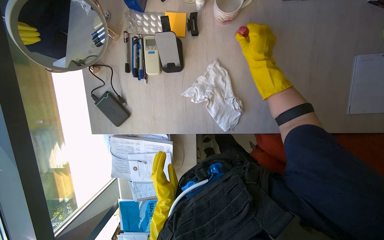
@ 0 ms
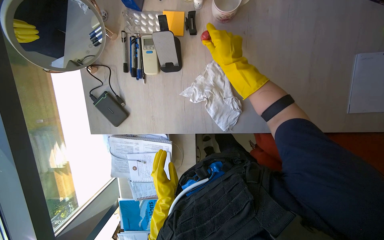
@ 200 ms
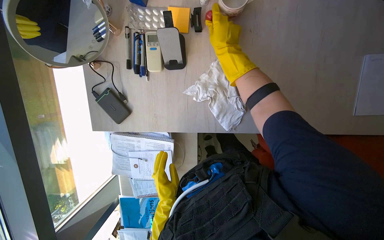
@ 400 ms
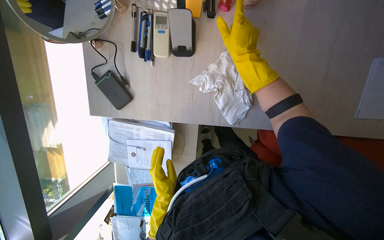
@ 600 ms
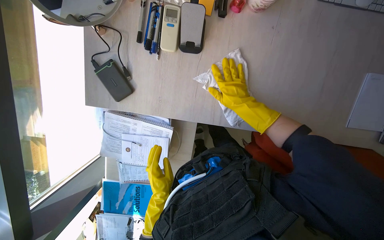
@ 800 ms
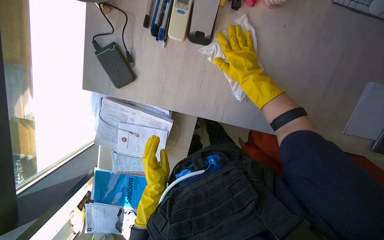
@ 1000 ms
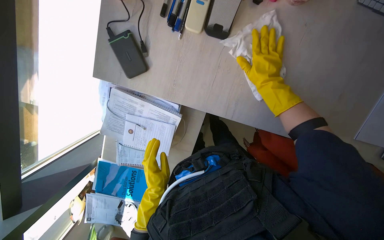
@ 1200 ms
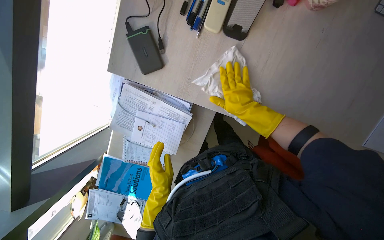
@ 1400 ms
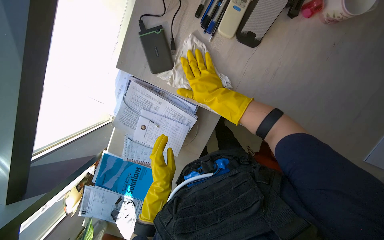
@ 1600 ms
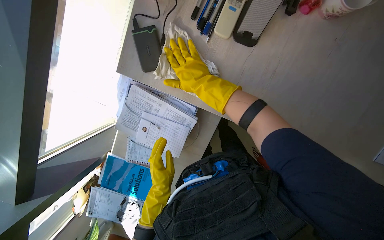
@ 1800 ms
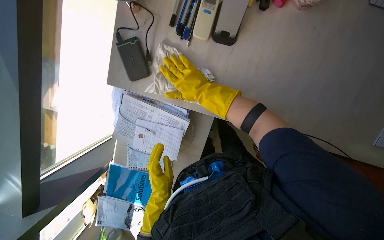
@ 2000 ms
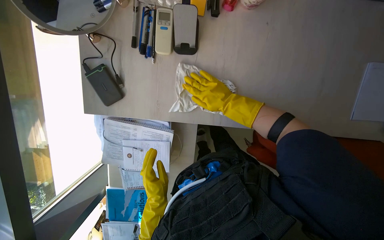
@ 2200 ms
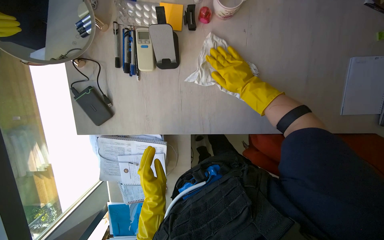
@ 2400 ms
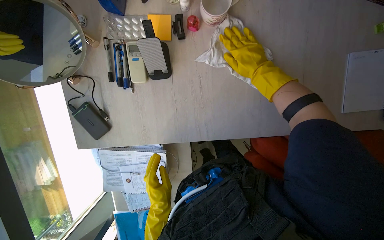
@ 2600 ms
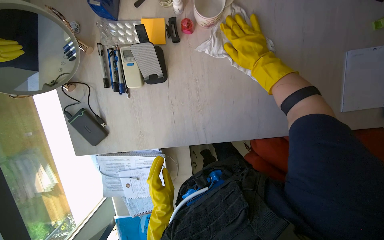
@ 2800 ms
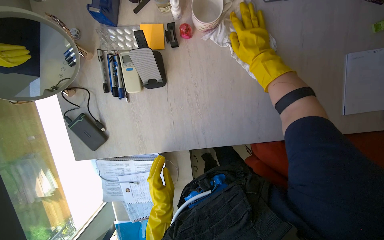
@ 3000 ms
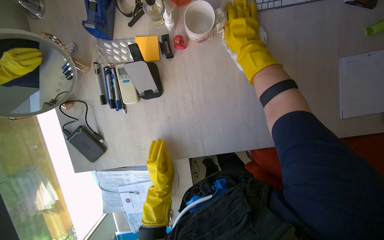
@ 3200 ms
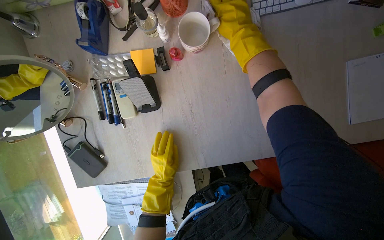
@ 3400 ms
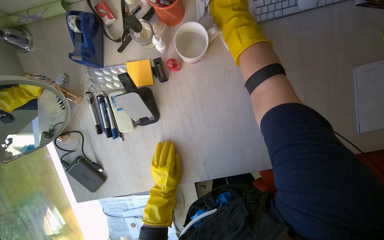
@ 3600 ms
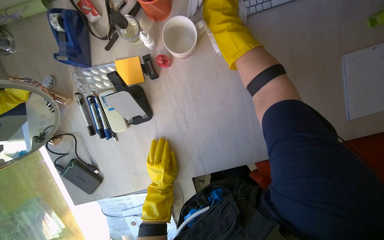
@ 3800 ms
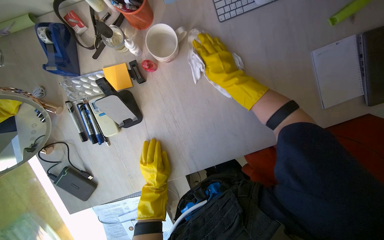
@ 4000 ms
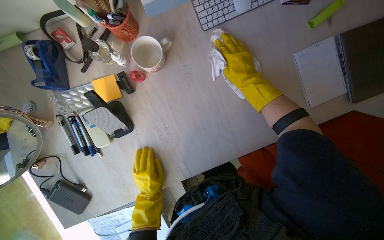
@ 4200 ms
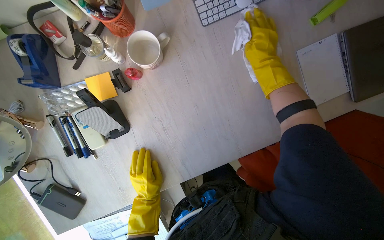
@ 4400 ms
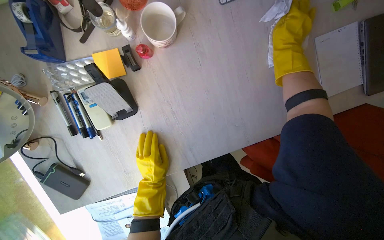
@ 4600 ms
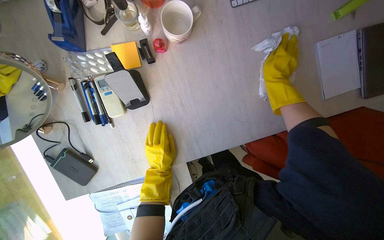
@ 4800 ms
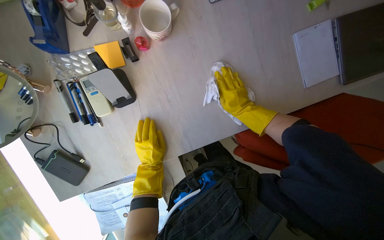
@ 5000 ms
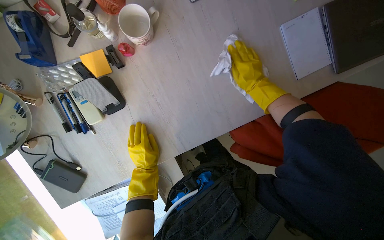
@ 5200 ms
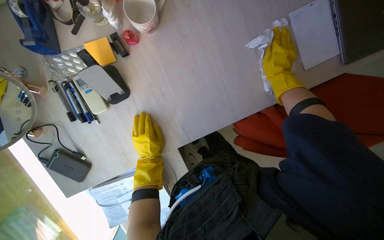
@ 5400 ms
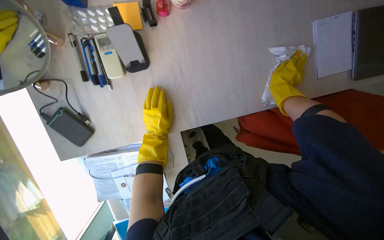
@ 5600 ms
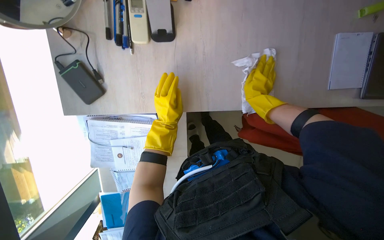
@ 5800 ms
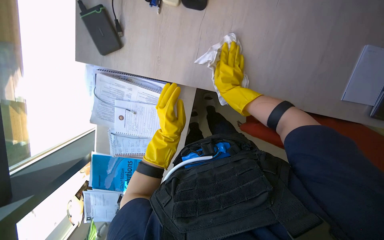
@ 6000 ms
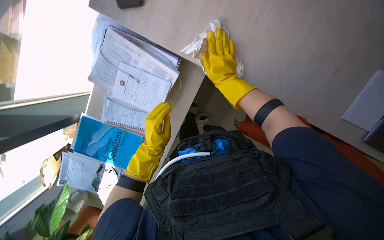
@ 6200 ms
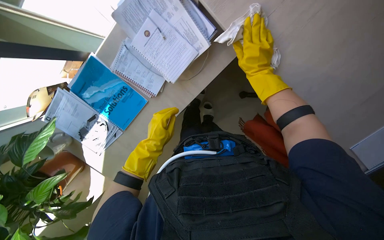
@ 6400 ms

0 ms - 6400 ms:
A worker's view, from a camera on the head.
Job: wiping surfaces.
The whole recording: Wiping office desk surface. The worker wipes the office desk surface, moving various items to clean underneath.
0 ms - 1600 ms: The right hand travels to the left and down the picture by about 35 cm.
1600 ms - 3200 ms: Everything in view rotates approximately 30 degrees counterclockwise. The right hand heads to the right and up the picture, covering some 40 cm.
3200 ms - 4800 ms: The right hand is displaced to the right by about 15 cm. The left hand goes some 10 cm up the picture.
4800 ms - 6400 ms: The view tips downward by approximately 15 degrees. Everything in view rotates some 65 degrees clockwise.

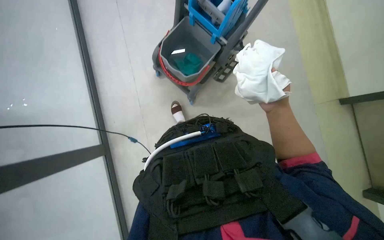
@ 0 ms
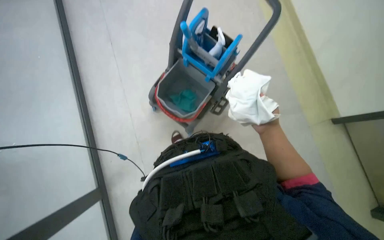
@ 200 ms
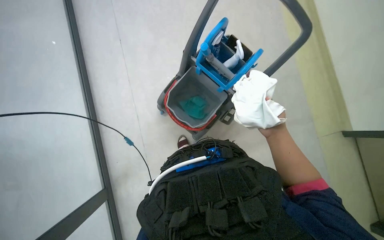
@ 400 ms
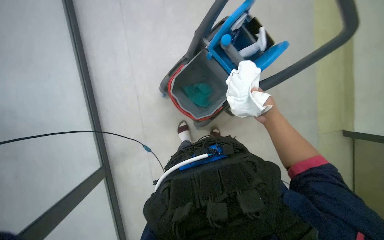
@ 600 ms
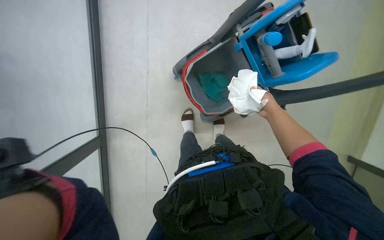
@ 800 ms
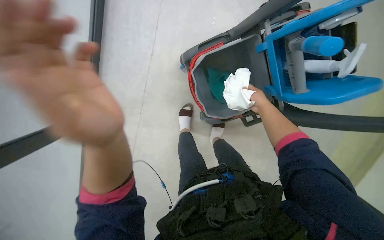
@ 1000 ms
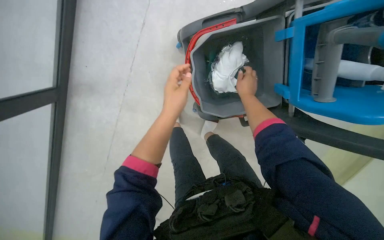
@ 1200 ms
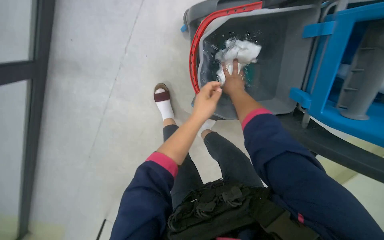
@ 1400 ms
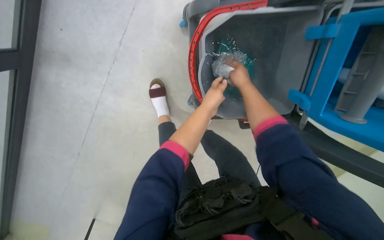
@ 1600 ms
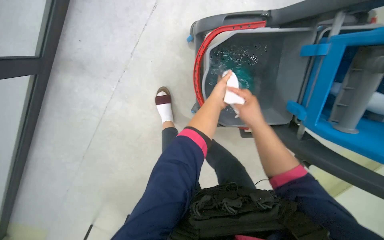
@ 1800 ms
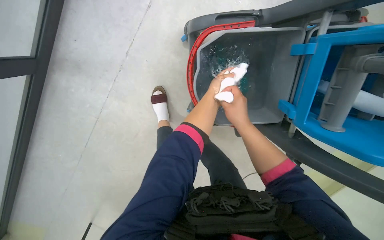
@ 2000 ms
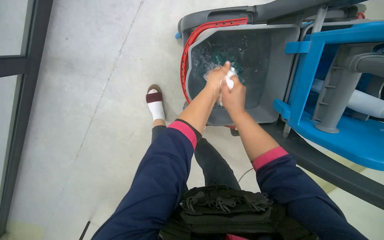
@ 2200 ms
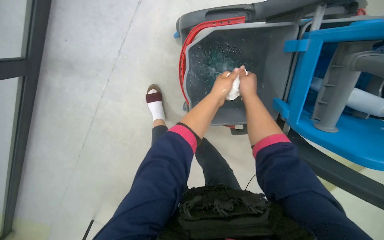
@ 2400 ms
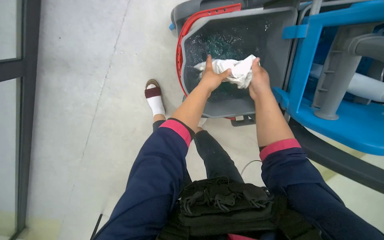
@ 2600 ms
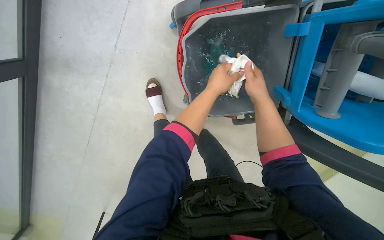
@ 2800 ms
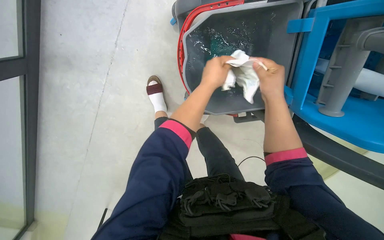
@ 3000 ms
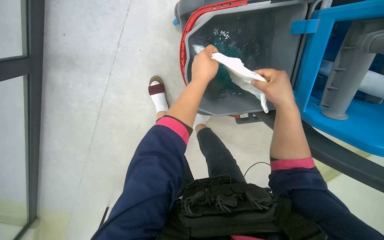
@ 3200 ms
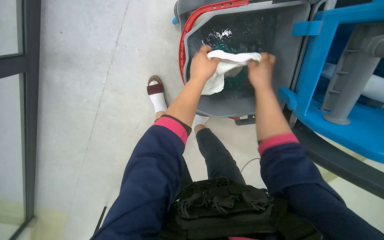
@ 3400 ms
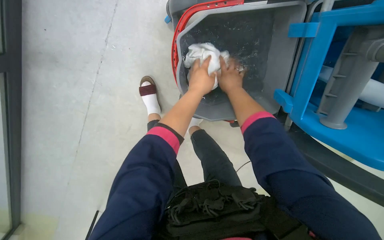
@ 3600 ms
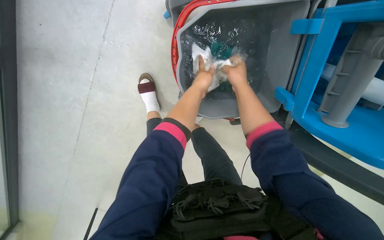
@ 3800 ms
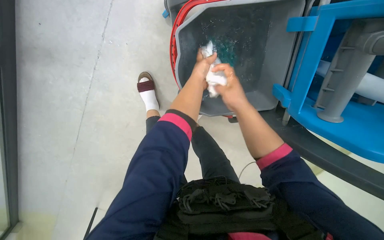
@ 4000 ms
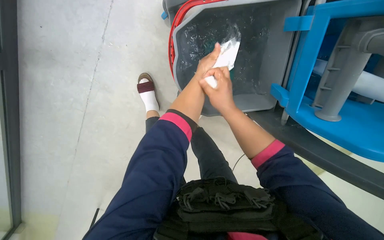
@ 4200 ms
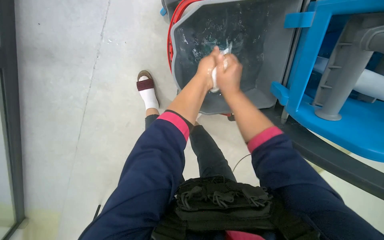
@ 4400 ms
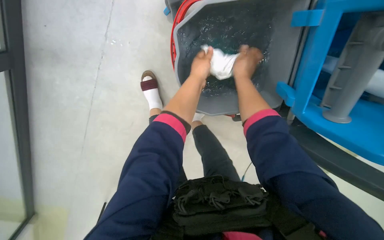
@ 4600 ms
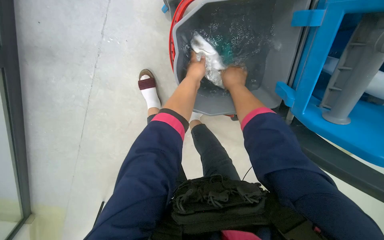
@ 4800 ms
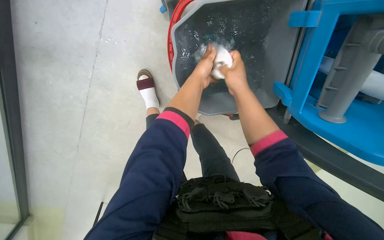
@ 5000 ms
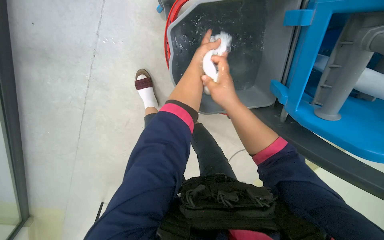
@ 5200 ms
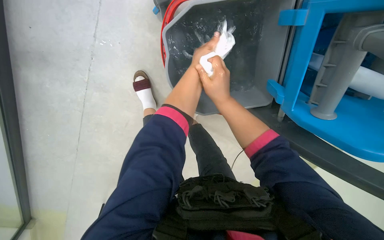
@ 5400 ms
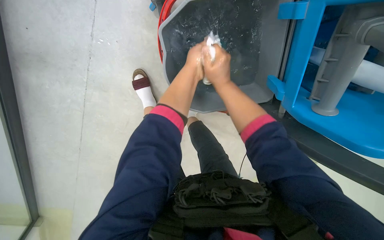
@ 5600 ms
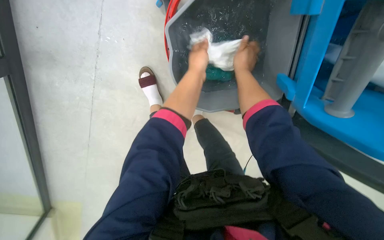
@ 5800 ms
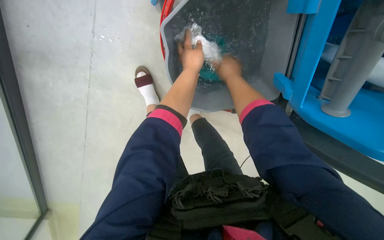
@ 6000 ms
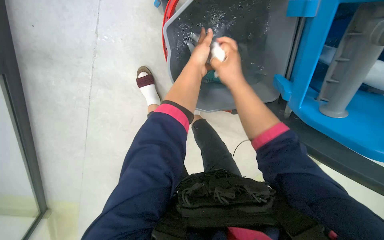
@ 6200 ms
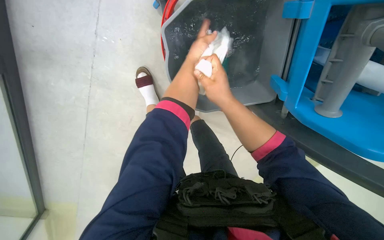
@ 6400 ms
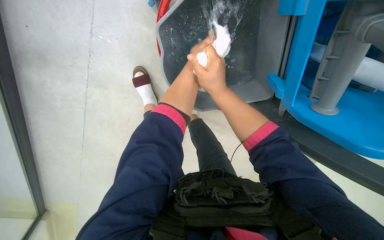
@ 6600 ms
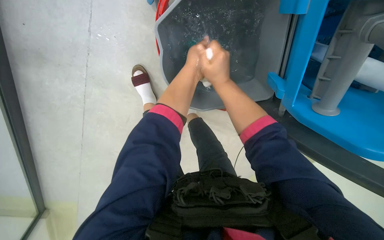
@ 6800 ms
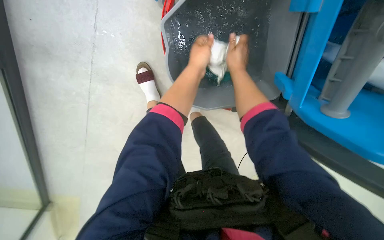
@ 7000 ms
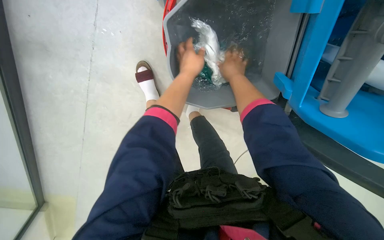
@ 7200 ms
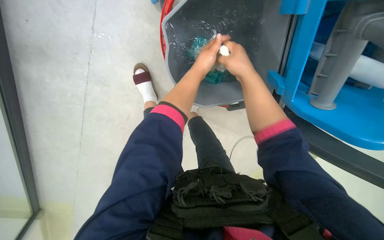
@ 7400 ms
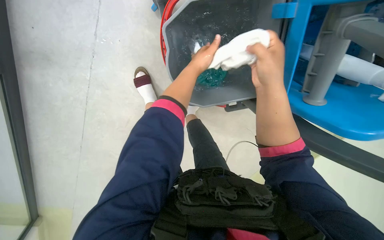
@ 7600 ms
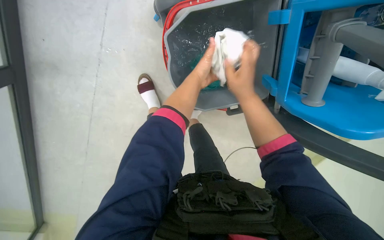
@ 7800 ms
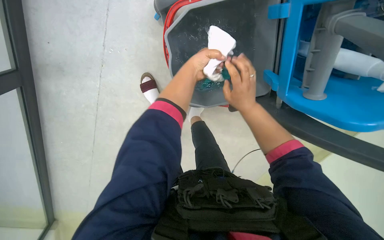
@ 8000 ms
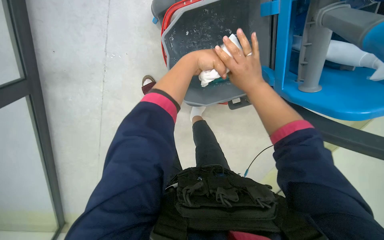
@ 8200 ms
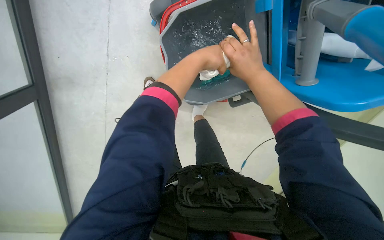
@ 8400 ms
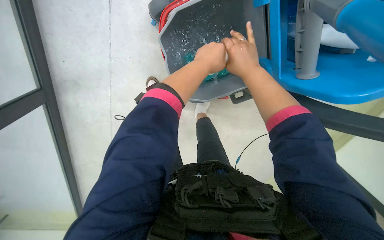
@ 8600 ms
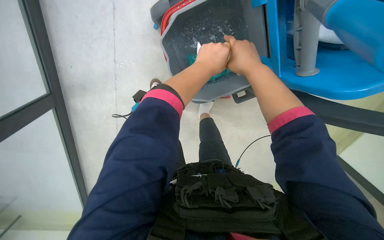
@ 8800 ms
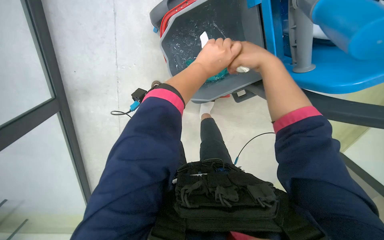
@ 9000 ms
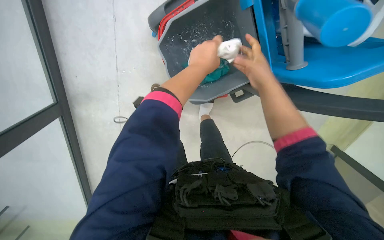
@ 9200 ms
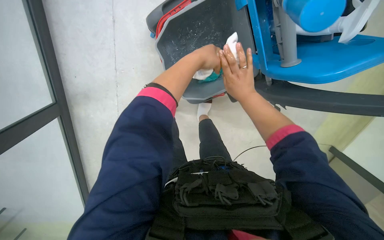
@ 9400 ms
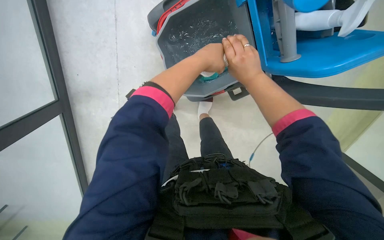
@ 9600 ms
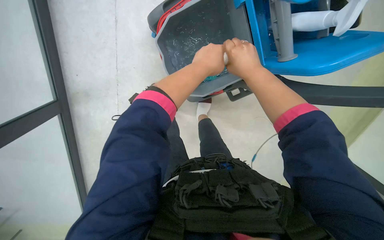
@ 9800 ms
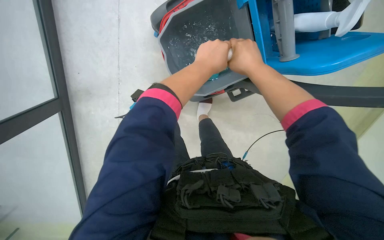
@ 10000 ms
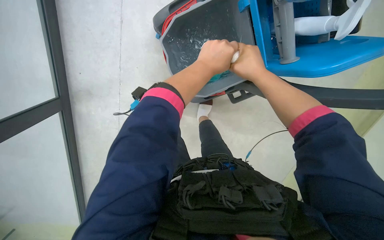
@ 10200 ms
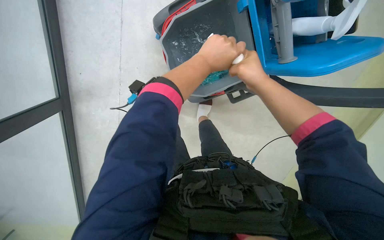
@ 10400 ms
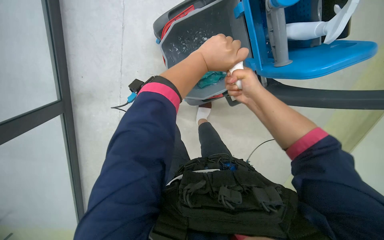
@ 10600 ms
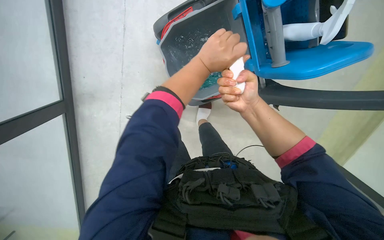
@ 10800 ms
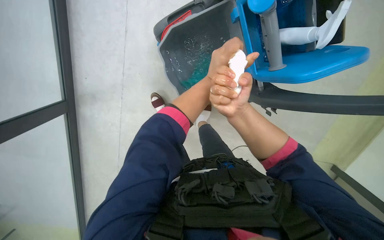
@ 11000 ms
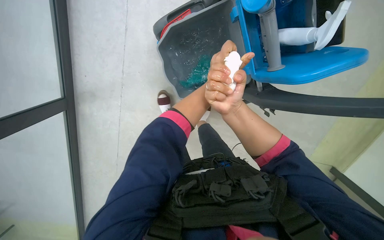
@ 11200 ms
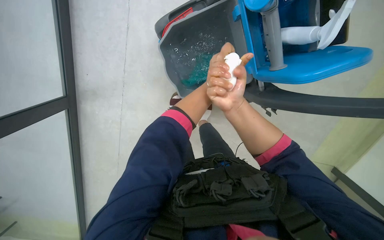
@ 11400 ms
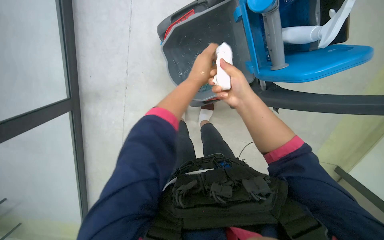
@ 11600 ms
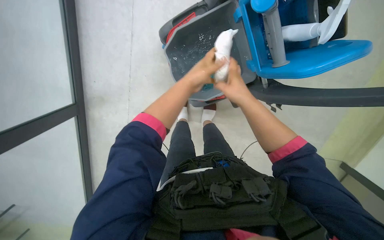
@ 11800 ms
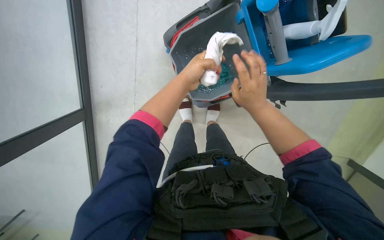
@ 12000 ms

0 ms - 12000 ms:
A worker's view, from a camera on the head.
Job: preparing cleaning supplies.
The whole recording: Rinsing and wringing cloth. The worker rinses and wrings a white cloth in a bucket on a cleaning cart.
0 ms - 1600 ms: The scene rotates clockwise by some 30 degrees. The right hand shifts approximately 30 cm up the picture and to the left.
1600 ms - 3000 ms: Both hands travel together nearer to the camera, some 15 cm.
3000 ms - 4400 ms: The left hand goes farther from the camera and returns, about 15 cm each way. The right hand is displaced farther from the camera by some 10 cm.
6000 ms - 7600 ms: The right hand swings nearer and farther, approximately 15 cm each way, with 2 reversals.
7600 ms - 9000 ms: The left hand travels nearer to the camera by about 20 cm.
10400 ms - 12000 ms: The right hand goes roughly 10 cm down the picture.
